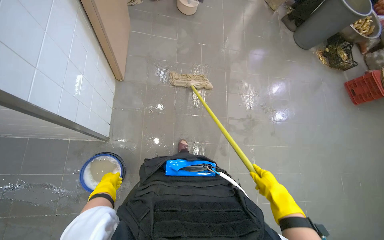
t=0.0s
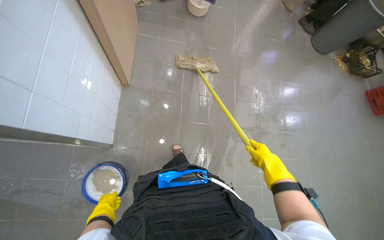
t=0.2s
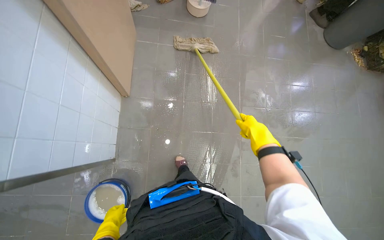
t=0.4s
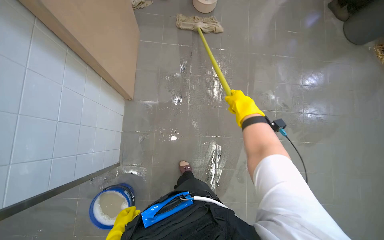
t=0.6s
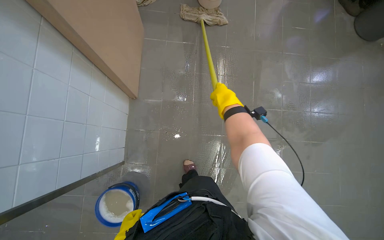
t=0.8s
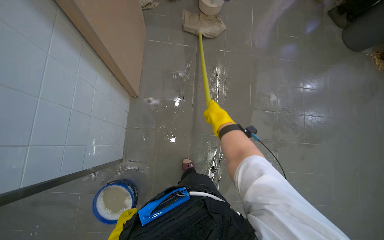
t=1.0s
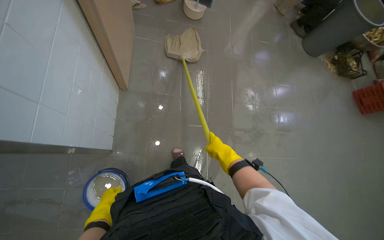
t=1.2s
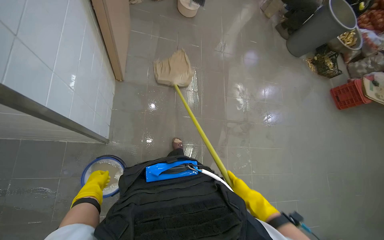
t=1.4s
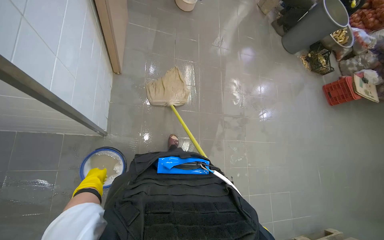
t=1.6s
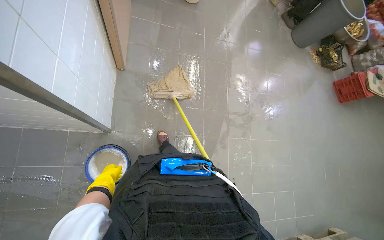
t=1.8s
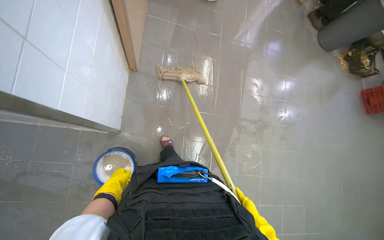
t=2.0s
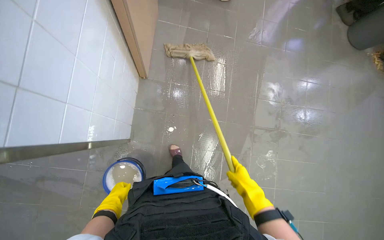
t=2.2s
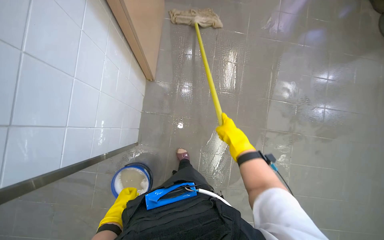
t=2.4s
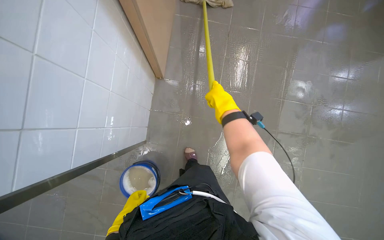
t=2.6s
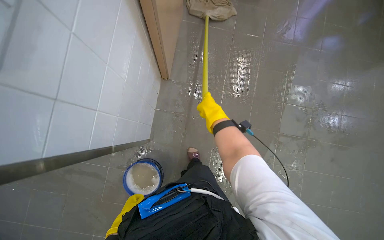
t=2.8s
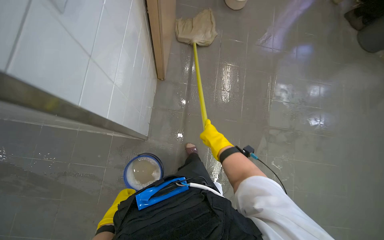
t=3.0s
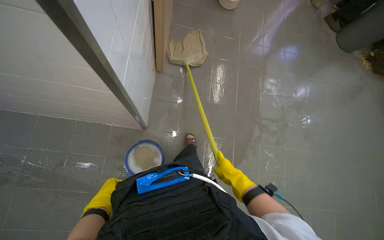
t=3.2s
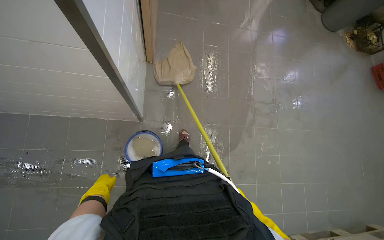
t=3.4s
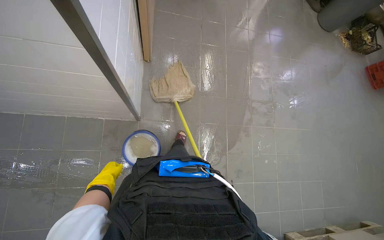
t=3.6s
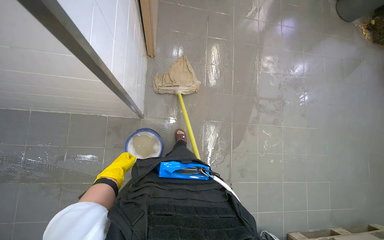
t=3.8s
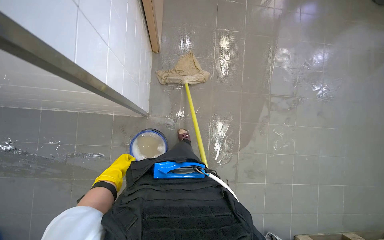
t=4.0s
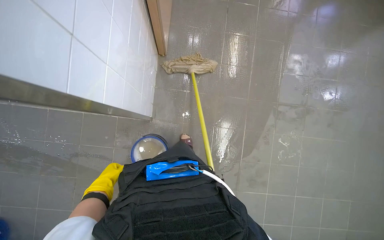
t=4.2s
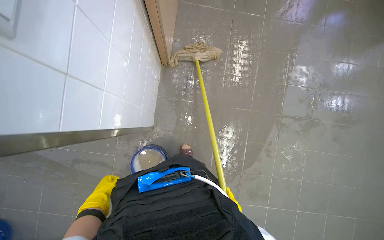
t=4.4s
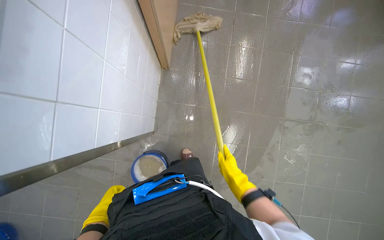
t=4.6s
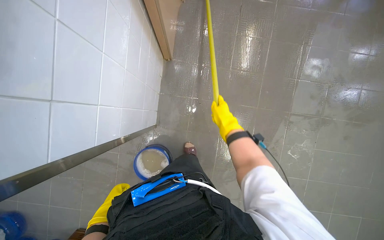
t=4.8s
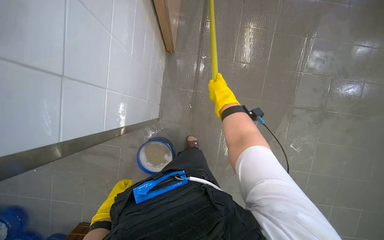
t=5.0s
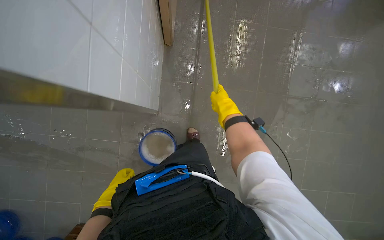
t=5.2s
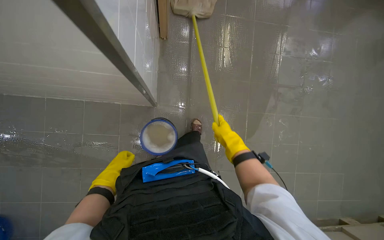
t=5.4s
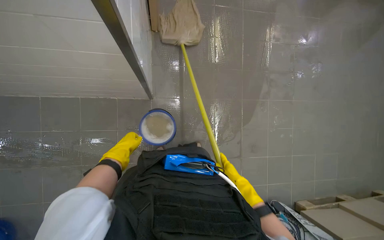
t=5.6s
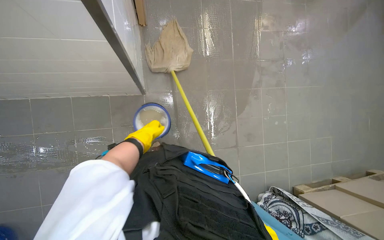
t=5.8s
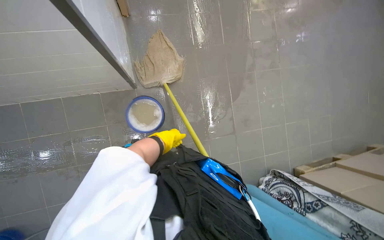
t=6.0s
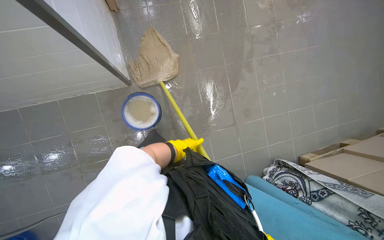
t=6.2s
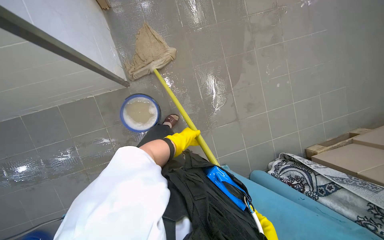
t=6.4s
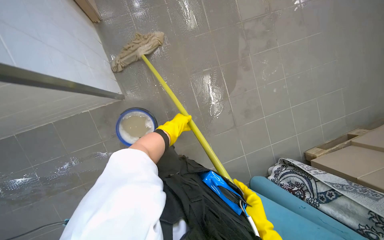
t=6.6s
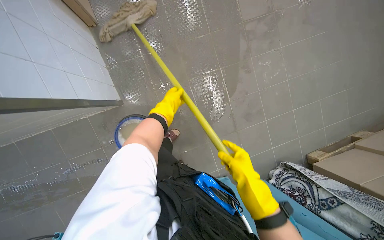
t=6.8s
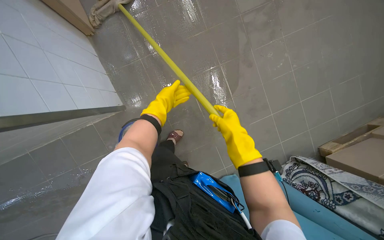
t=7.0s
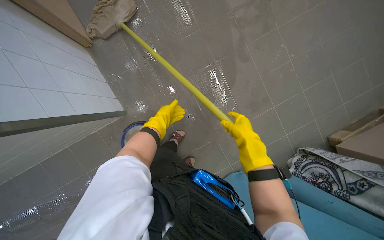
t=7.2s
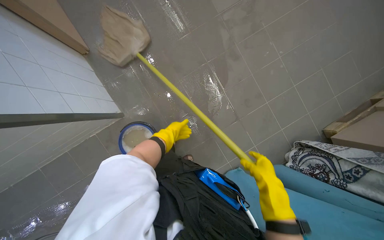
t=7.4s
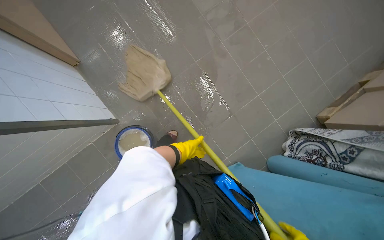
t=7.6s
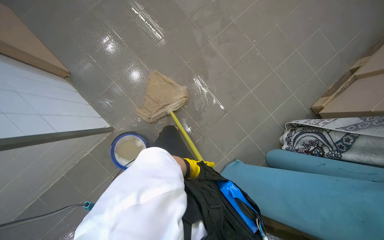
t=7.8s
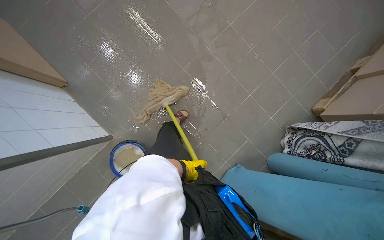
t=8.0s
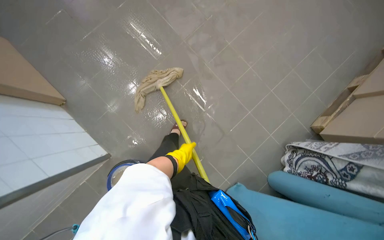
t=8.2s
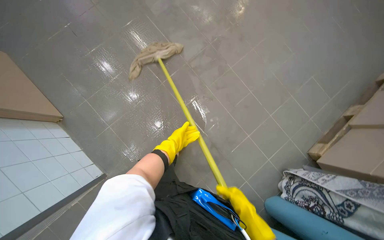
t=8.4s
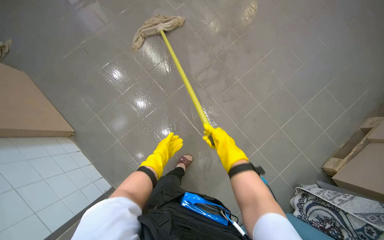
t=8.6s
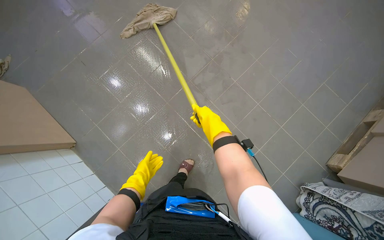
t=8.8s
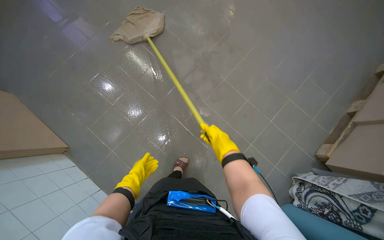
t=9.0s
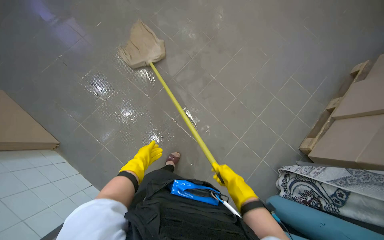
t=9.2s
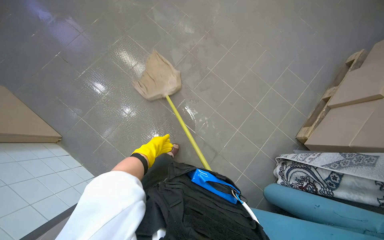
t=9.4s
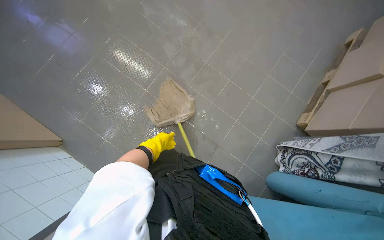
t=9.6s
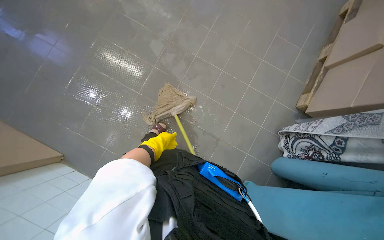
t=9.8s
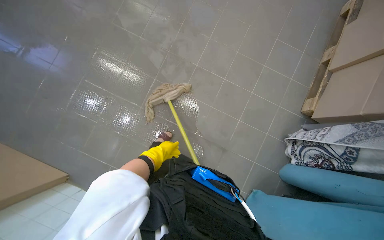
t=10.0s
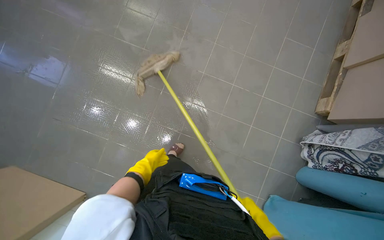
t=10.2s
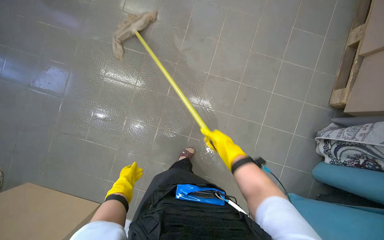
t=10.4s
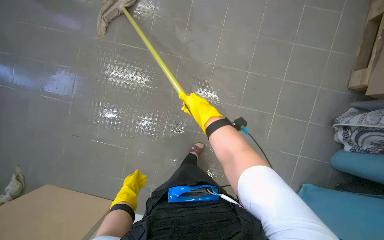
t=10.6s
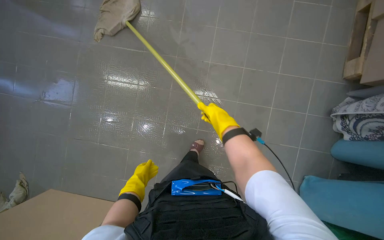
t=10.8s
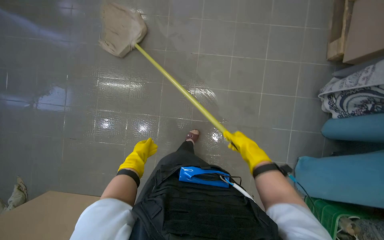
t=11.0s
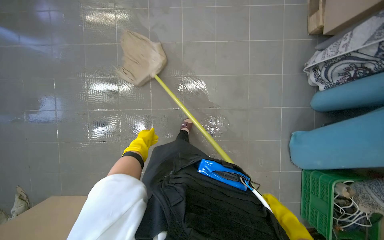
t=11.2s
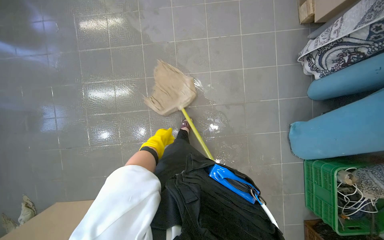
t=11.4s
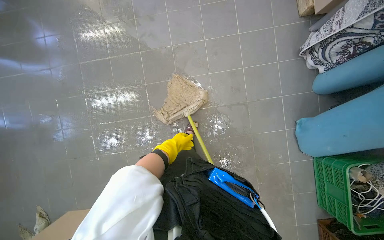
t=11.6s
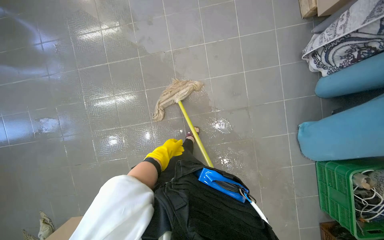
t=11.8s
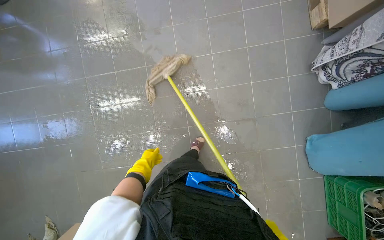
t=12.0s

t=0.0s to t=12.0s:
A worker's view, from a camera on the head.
Job: mopping floor.
The whole recording: Mopping kitchen floor. The worker mops the kitchen floor to clean up remaining debris and wet spots.
t=0.0s to t=1.6s: The right hand travels up the picture and back again, roughly 60 cm each way.
t=1.6s to t=3.0s: The view pans to the left by roughly 15 degrees. The left hand travels down the picture by approximately 10 cm. Meanwhile the right hand heads up the picture and to the left, covering some 35 cm.
t=4.4s to t=6.0s: The head travels approximately 50 cm.
t=6.0s to t=7.6s: The scene turns roughly 25 degrees counterclockwise in the picture. The left hand is displaced to the right and farther from the camera by roughly 20 cm, and travels up the picture and back again, about 35 cm each way.
t=9.0s to t=10.4s: The scene turns some 25 degrees counterclockwise in the picture.
t=10.4s to t=12.0s: The scene rotates counterclockwise by some 25 degrees. The left hand travels up the picture and to the right by roughly 20 cm.

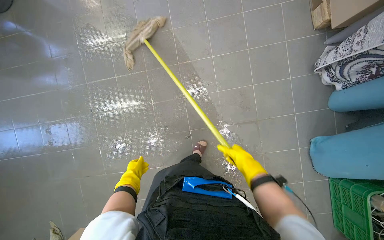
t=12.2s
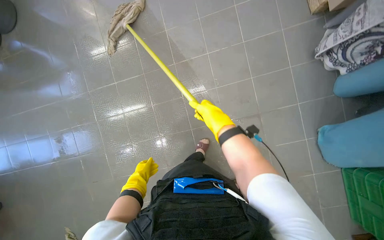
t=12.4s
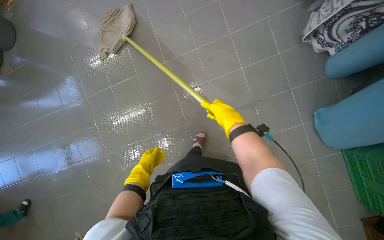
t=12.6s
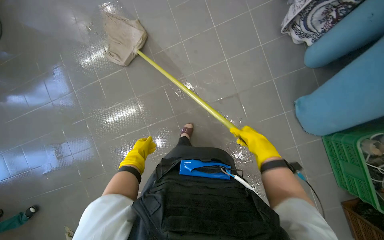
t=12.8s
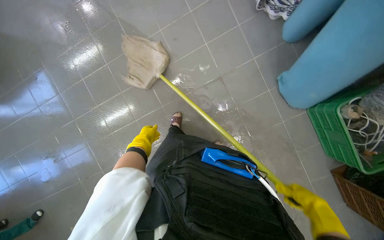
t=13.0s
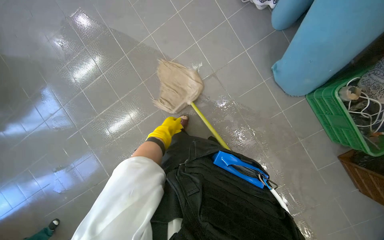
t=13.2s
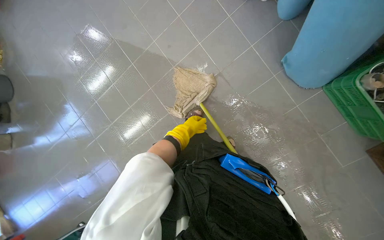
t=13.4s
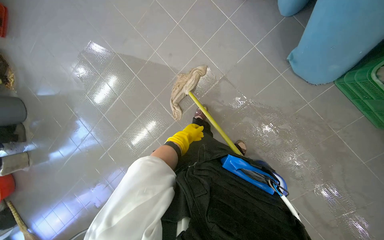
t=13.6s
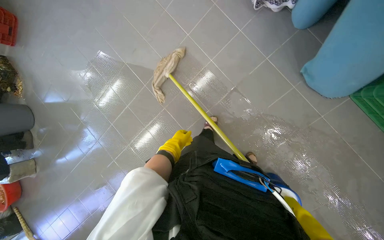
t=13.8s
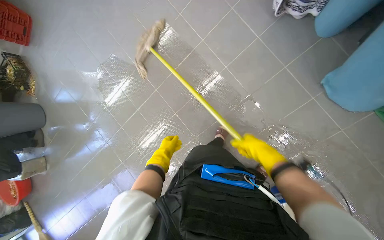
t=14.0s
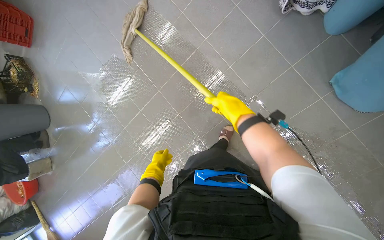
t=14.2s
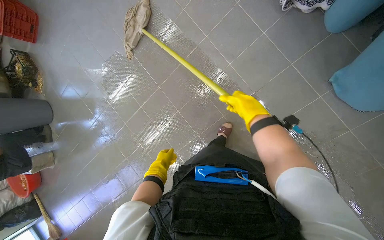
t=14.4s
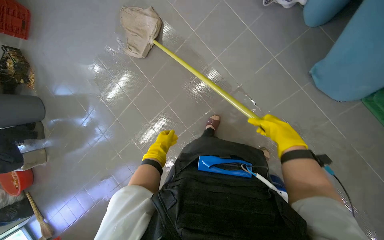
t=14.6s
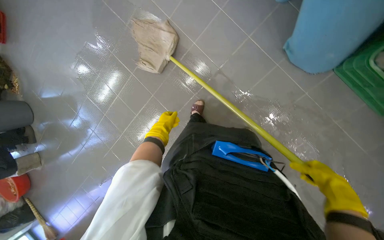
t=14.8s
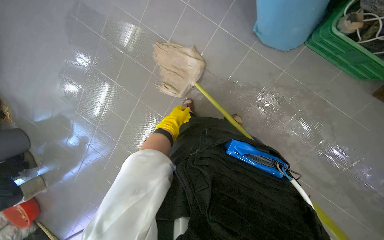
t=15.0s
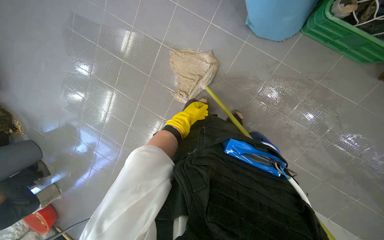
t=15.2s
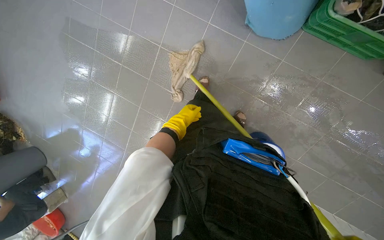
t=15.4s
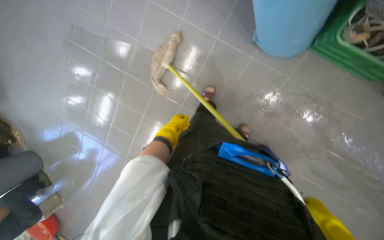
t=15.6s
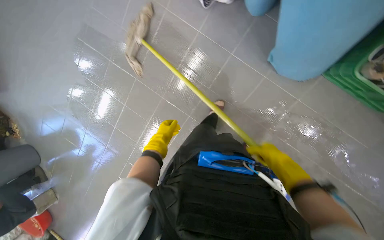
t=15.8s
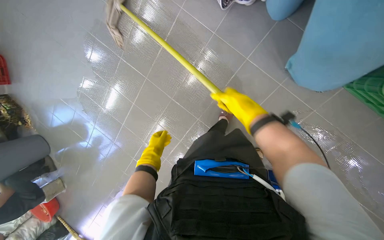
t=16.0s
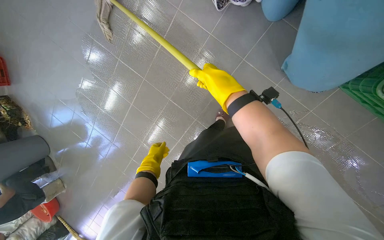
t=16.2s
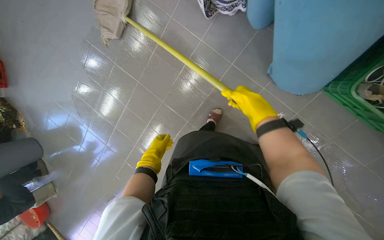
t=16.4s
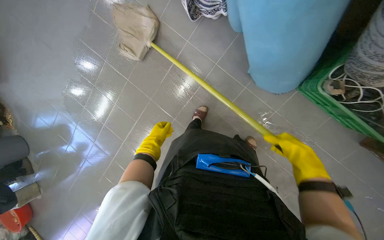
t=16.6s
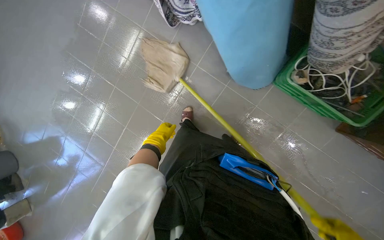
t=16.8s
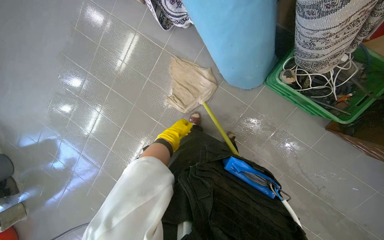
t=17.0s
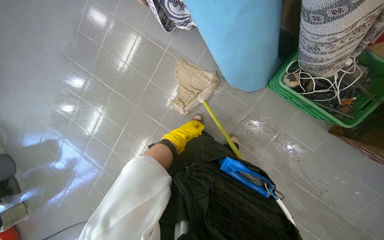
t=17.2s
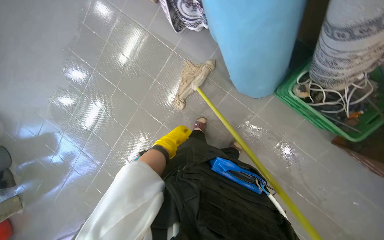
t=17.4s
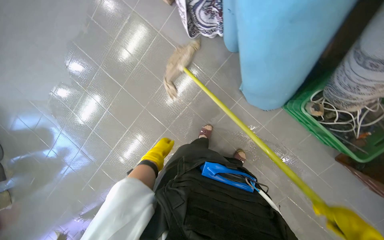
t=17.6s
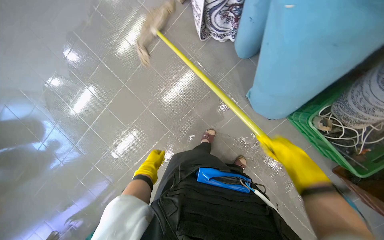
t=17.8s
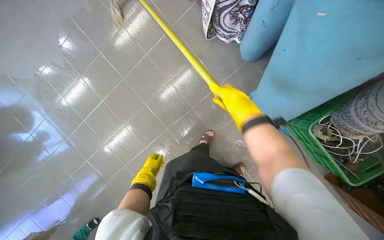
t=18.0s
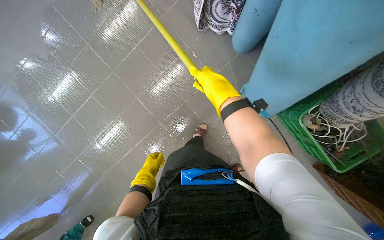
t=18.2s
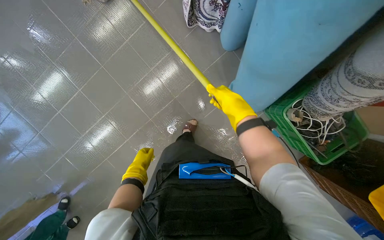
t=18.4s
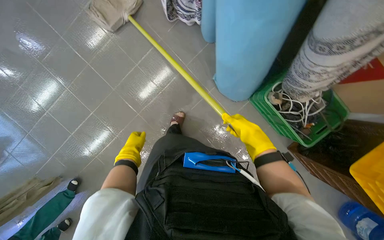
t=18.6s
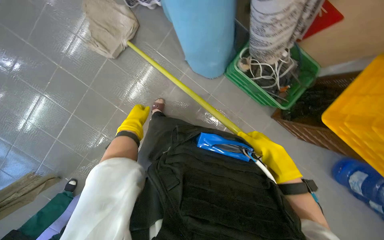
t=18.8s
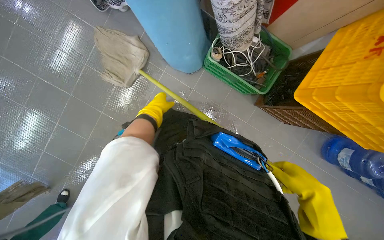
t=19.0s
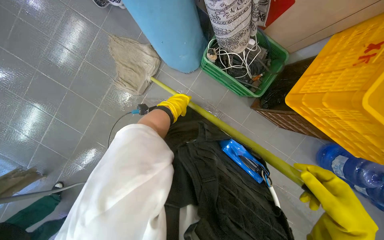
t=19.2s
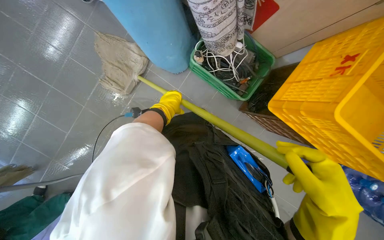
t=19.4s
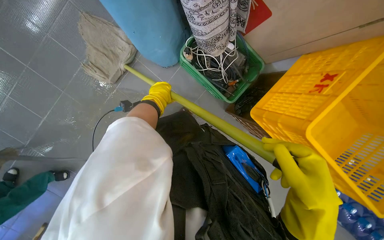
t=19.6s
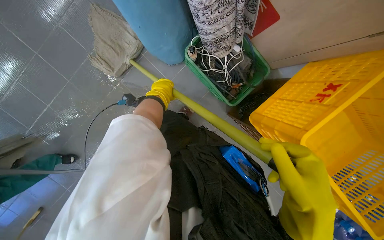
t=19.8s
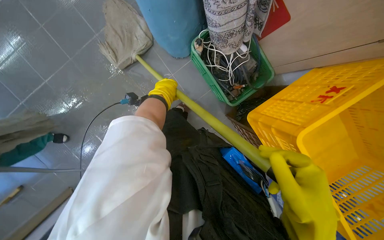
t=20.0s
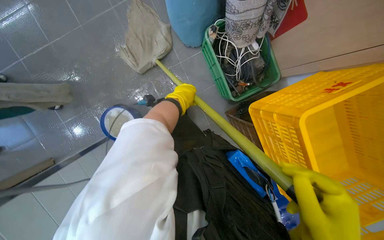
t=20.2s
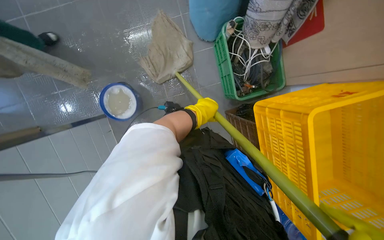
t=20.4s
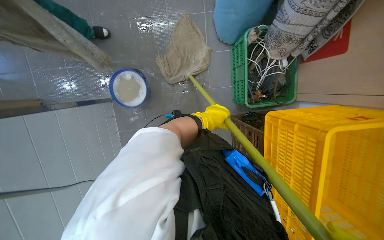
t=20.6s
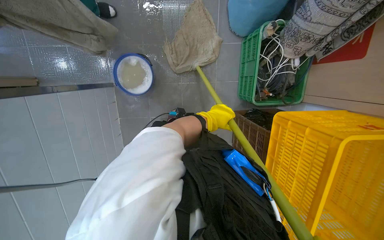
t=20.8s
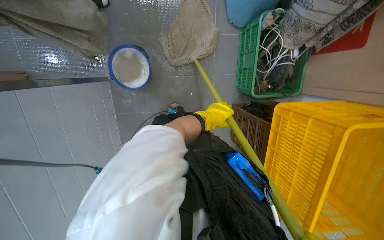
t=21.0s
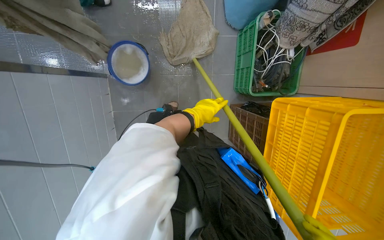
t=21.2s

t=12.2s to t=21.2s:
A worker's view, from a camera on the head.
Job: mopping floor.
The whole recording: Mopping kitchen floor. The worker mops the kitchen floor to clean up remaining debris and wet spots.
t=12.2s to t=13.8s: The head travels to the right, about 40 cm. The scene rotates counterclockwise by about 30 degrees.
t=15.2s to t=16.6s: The left hand shifts some 15 cm to the left and nearer to the camera.
t=16.6s to t=18.2s: The left hand shifts about 10 cm down the picture.
t=18.2s to t=19.8s: The wearer moves to the right, some 70 cm.
t=19.8s to t=21.2s: The camera is carried roughly 40 cm. The scene turns some 40 degrees clockwise in the picture.
